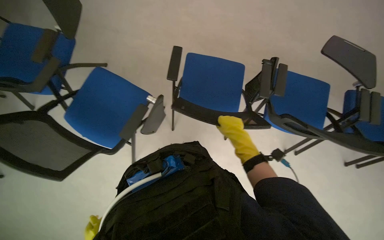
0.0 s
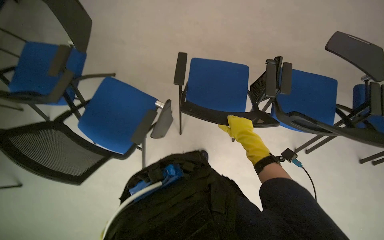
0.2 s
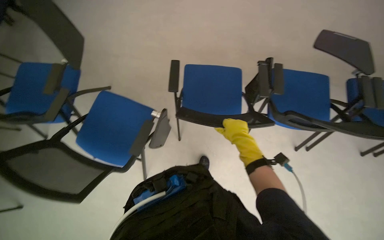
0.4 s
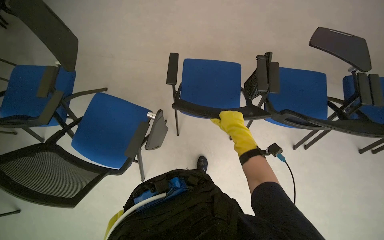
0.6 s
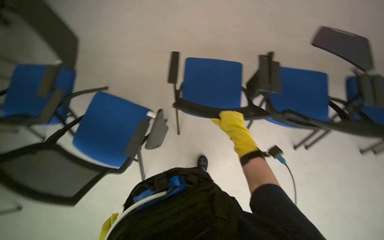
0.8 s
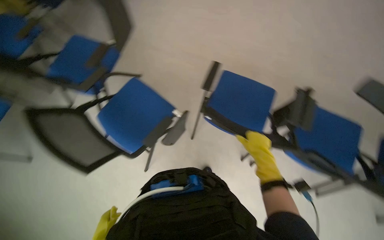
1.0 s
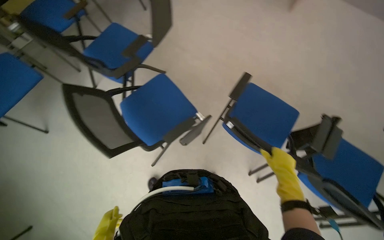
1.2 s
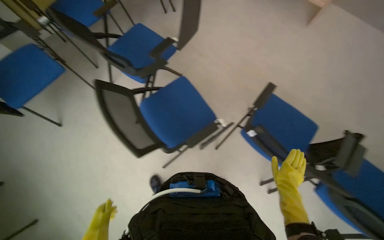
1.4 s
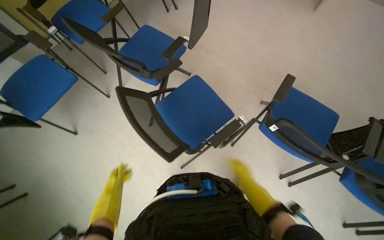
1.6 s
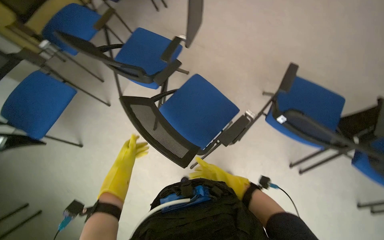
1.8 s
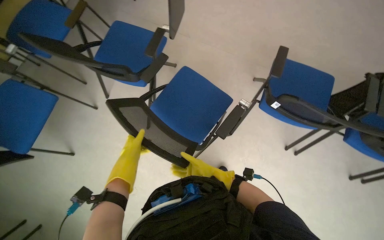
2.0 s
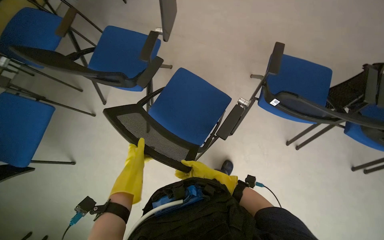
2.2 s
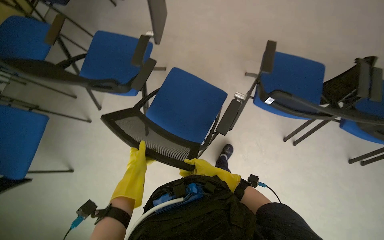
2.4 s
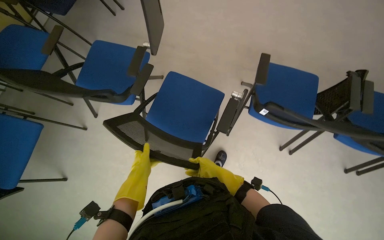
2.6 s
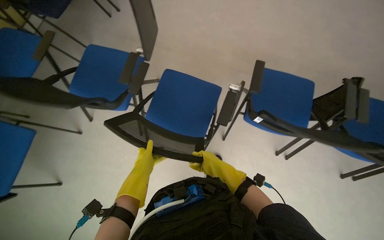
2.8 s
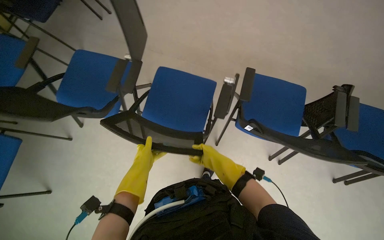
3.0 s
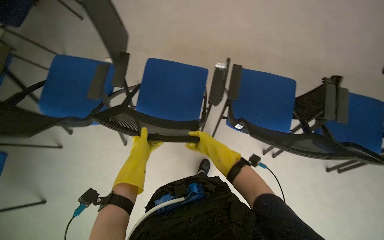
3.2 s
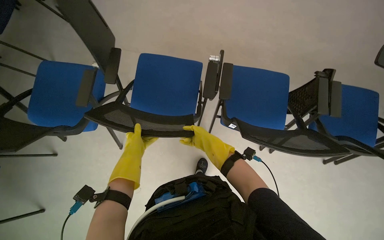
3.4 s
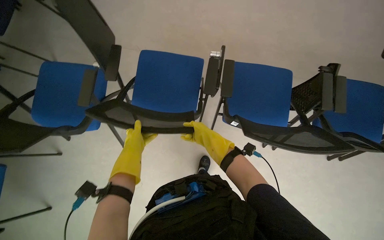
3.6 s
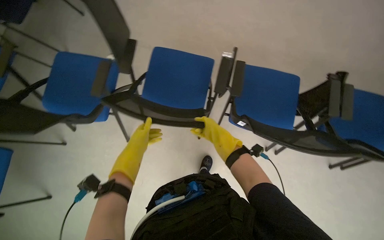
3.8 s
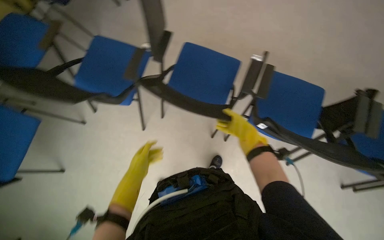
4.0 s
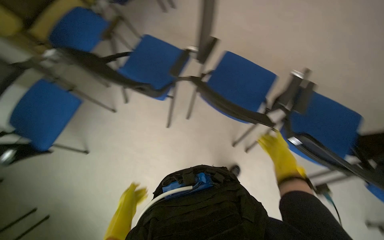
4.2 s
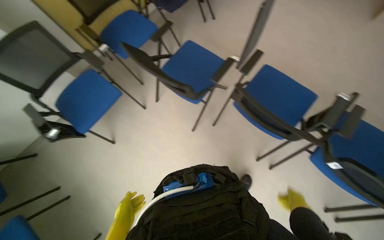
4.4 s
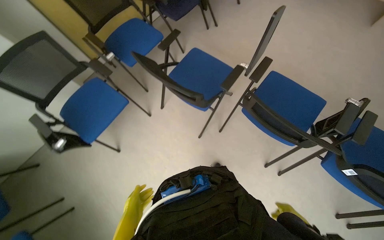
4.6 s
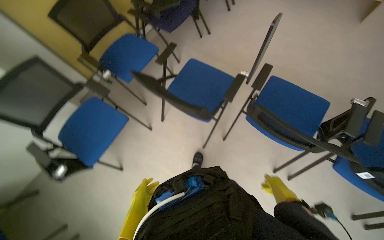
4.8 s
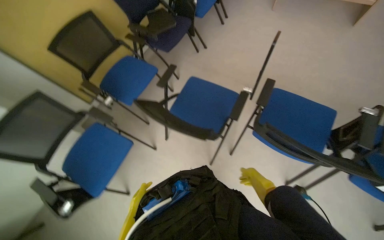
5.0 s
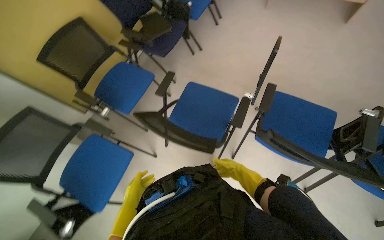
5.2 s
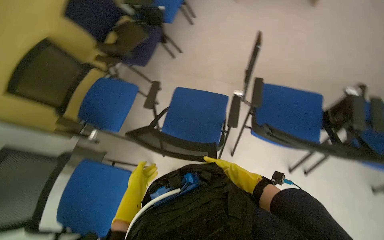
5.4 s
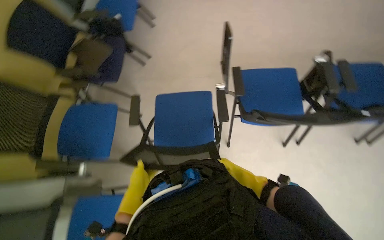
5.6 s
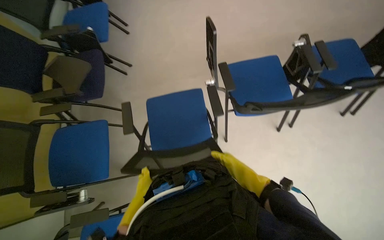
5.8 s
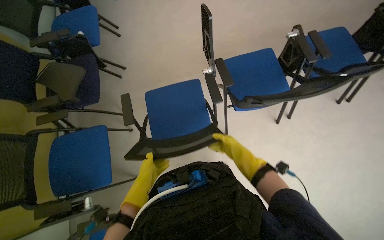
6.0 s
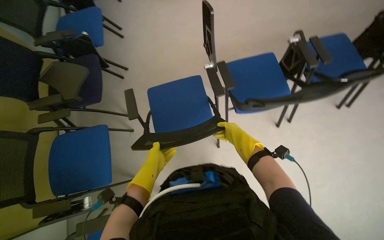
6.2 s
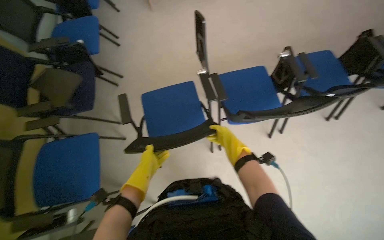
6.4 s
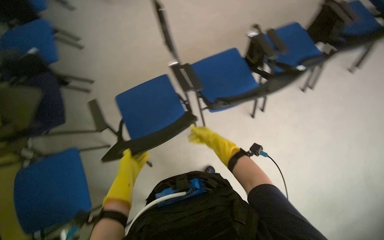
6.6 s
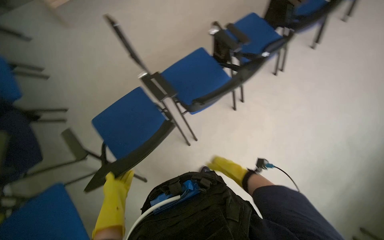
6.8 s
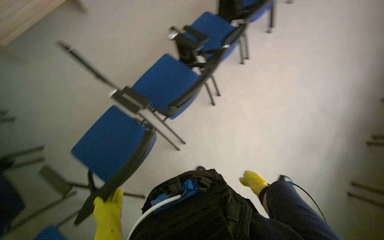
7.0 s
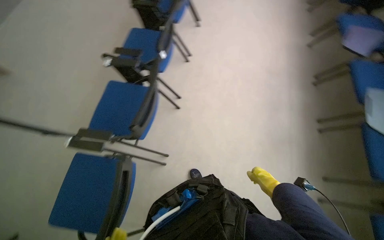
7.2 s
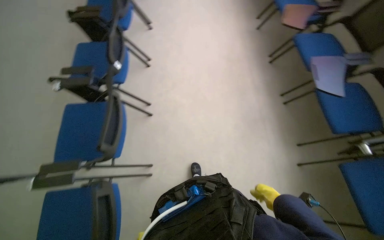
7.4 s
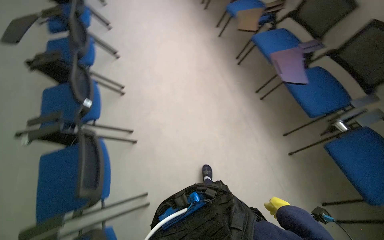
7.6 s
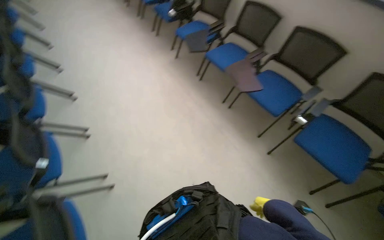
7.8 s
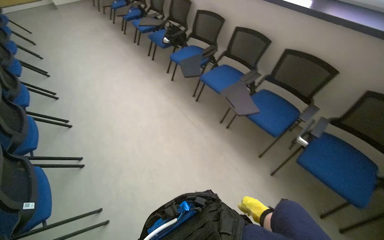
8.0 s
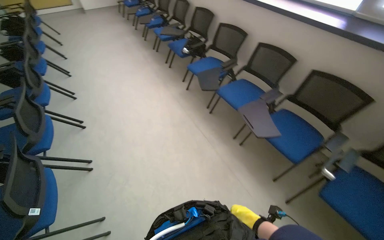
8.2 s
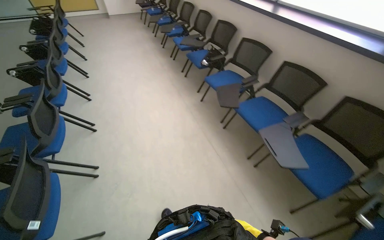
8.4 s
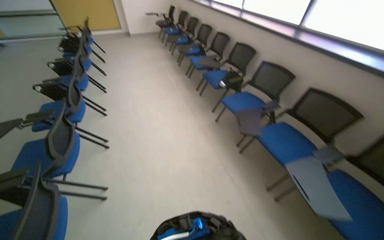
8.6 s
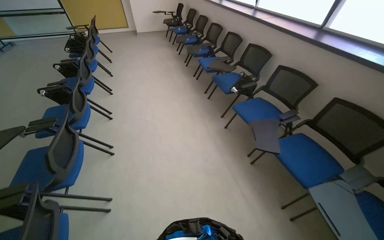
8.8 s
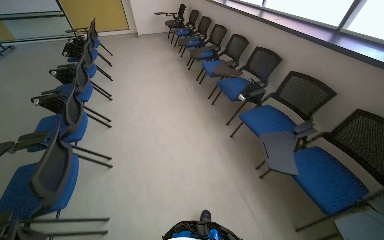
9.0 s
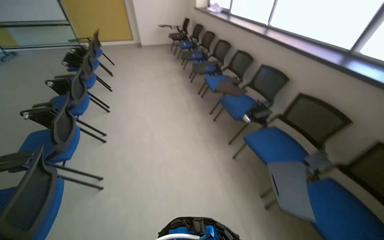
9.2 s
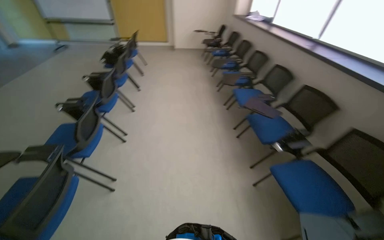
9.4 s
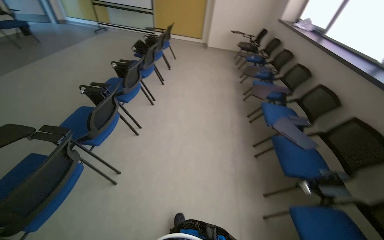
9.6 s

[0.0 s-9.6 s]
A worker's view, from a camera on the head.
Job: organizing items.
The whole recording: Arranging chairs in lecture hall. The worker arranges chairs in the lecture hall.
0.0 to 1.6 s: The wearer looks about 25 degrees further to the left.
1.6 to 3.2 s: The wearer looks approximately 30 degrees further to the right. The right hand goes about 25 cm to the left, nearer to the camera and up the picture. The left hand is displaced up the picture by approximately 30 cm.
3.2 to 4.8 s: The camera is carried to the left, approximately 70 cm.
4.8 to 6.4 s: The wearer's head swings about 50 degrees to the right.
6.4 to 8.0 s: The head travels approximately 60 cm. The head rotates about 115 degrees to the right. The view tips upward by some 15 degrees.
8.0 to 9.6 s: The head travels roughly 1 m. The head turns to the left by some 45 degrees.

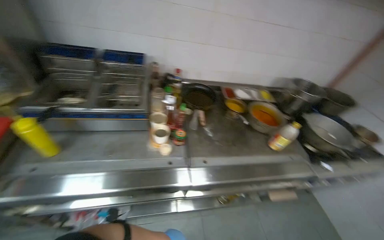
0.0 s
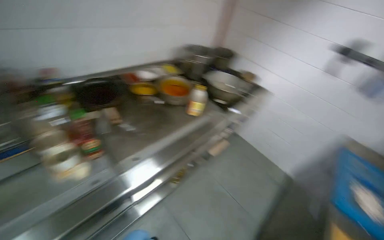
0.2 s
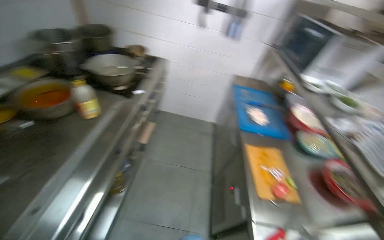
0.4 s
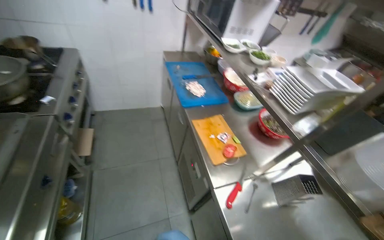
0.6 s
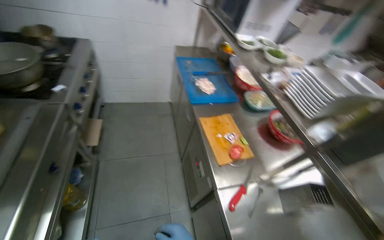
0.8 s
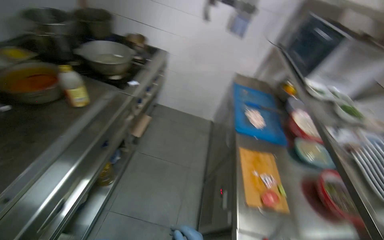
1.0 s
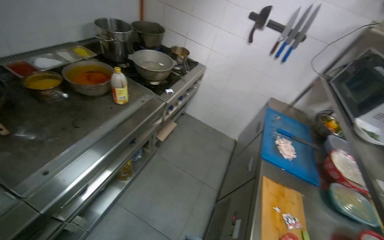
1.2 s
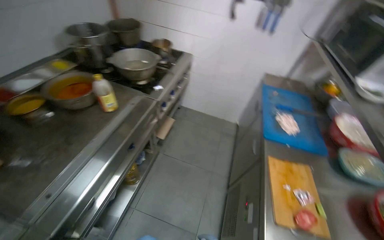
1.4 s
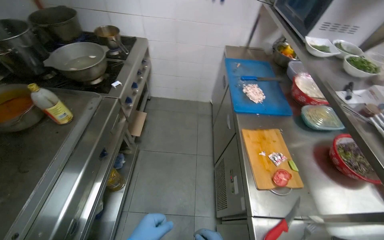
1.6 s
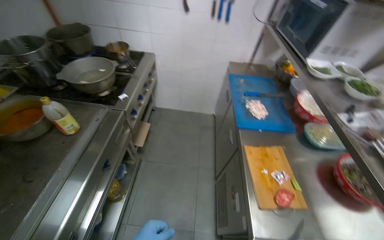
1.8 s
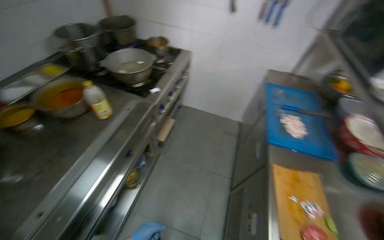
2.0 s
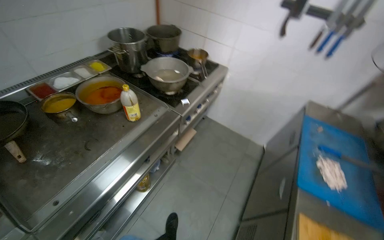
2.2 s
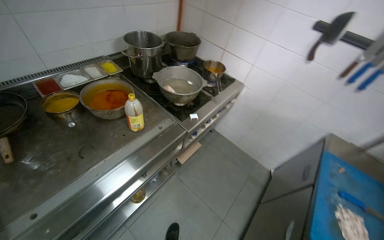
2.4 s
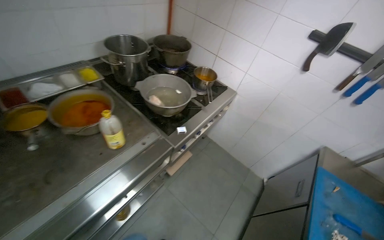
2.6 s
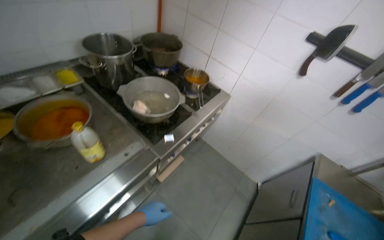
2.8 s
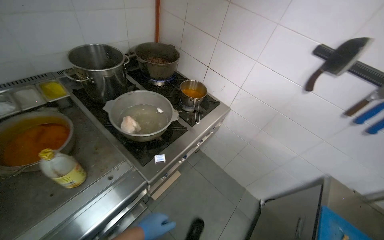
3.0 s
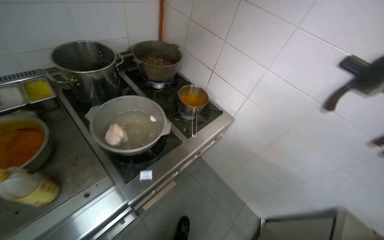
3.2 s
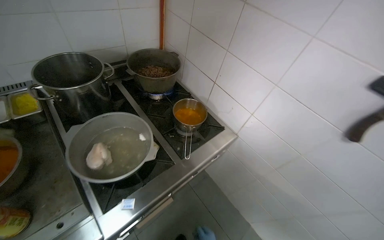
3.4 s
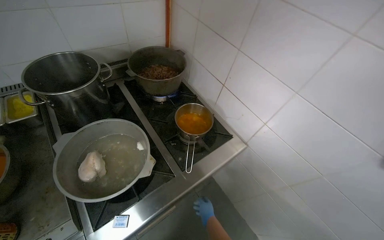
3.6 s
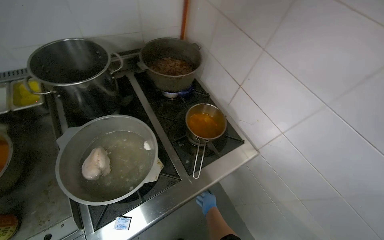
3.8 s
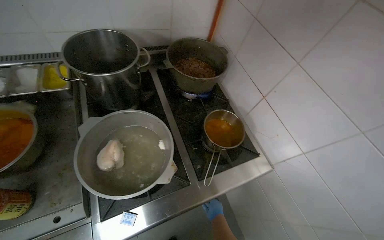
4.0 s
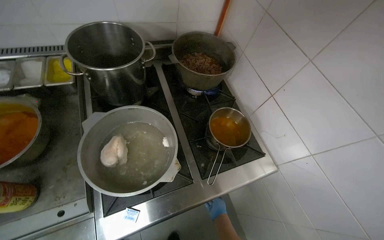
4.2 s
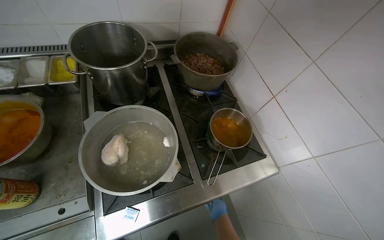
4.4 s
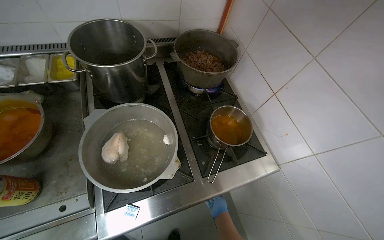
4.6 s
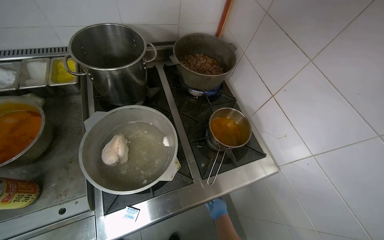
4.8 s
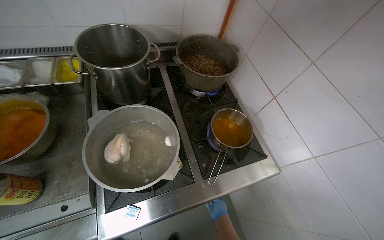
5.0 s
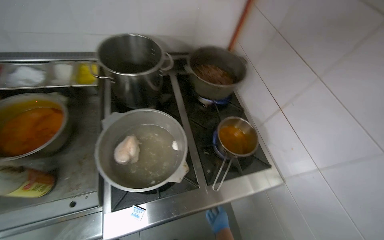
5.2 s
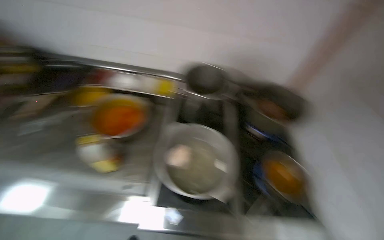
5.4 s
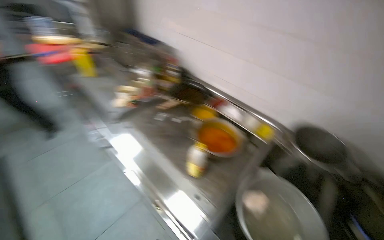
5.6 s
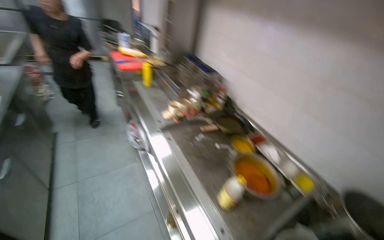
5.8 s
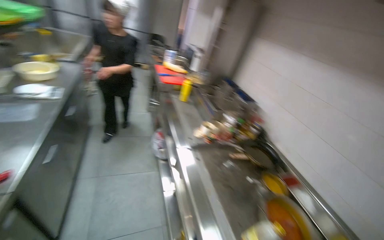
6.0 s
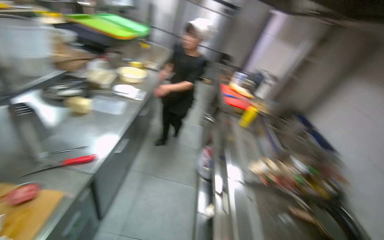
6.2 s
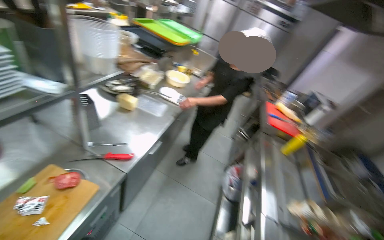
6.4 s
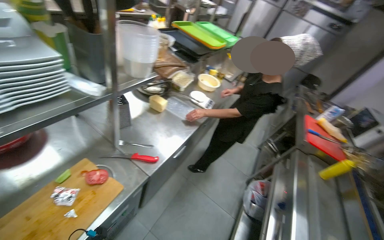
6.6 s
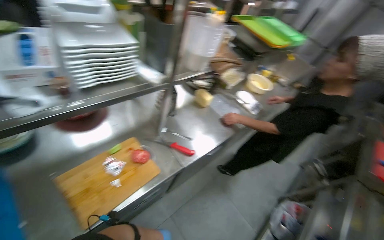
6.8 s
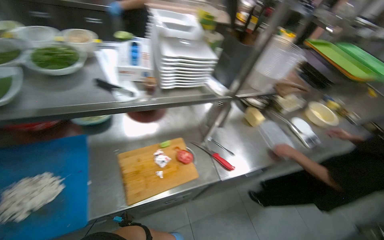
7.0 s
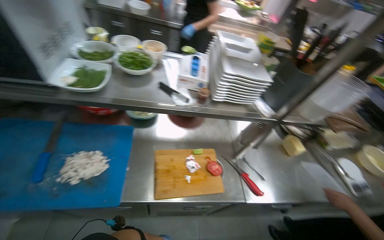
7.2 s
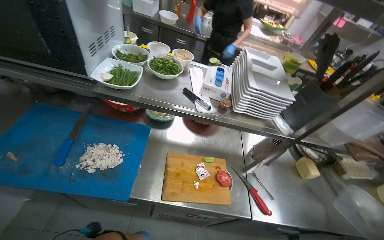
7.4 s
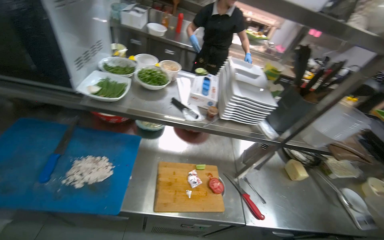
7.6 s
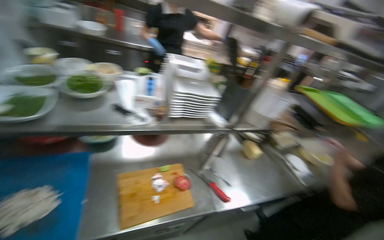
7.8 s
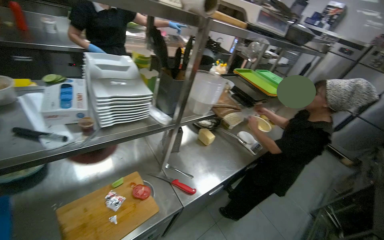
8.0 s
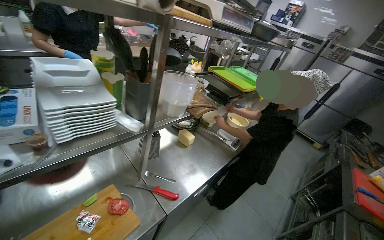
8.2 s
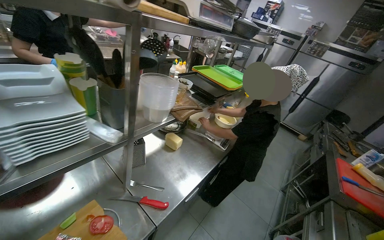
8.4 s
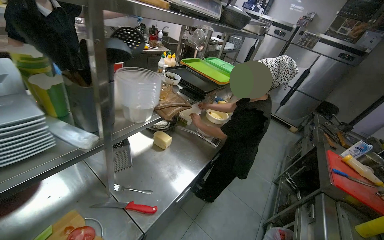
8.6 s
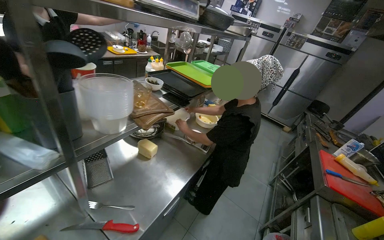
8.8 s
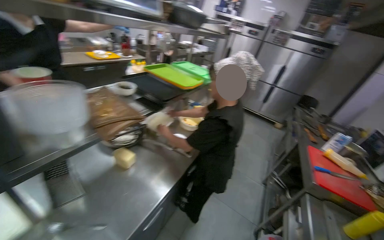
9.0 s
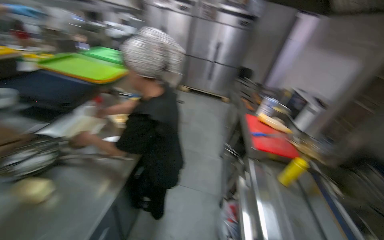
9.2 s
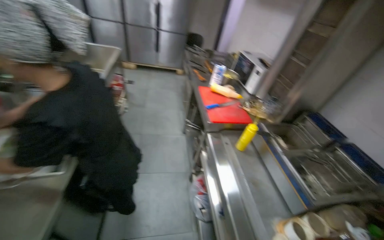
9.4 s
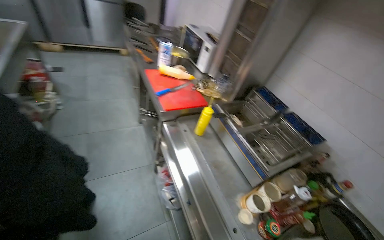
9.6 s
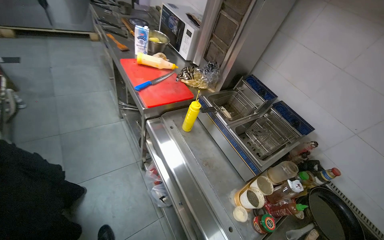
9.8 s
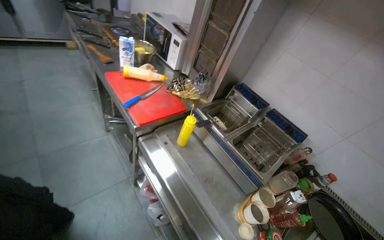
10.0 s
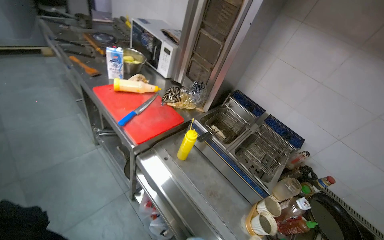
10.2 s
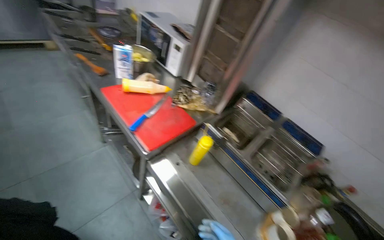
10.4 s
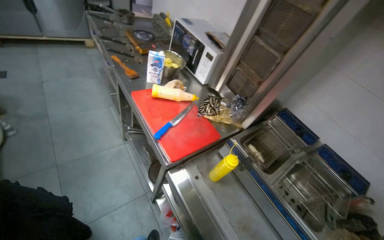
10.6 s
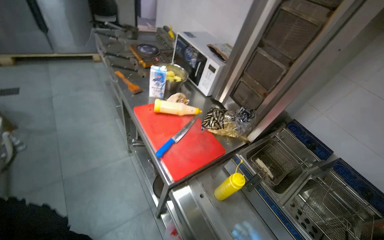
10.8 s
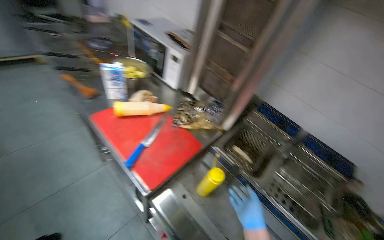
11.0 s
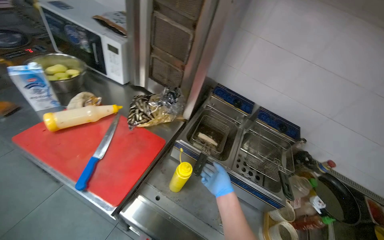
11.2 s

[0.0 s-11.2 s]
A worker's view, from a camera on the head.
Job: cooking food.
The whole recording: Placing food into deep fryer. The worker uses tongs to place food items into the deep fryer.
0.0 to 1.6 s: The head travels about 40 cm. The head turns to the right by some 80 degrees. The view tilts some 20 degrees downward.
1.6 to 3.2 s: The head travels roughly 80 cm. The head turns to the left by approximately 45 degrees.
3.2 to 4.8 s: The head turns to the left by approximately 25 degrees.
4.8 to 6.4 s: The head travels about 80 cm. The head rotates roughly 130 degrees to the left. The view tilts roughly 40 degrees upward.
6.4 to 8.0 s: The wearer's head swings some 30 degrees to the left.
8.0 to 9.6 s: The wearer moves about 80 cm. The head turns to the right by approximately 80 degrees. The camera pitches downward, by some 25 degrees.
9.6 to 11.2 s: The camera is carried about 60 cm. The wearer's head swings approximately 35 degrees to the right. The camera pitches downward, by about 15 degrees.
